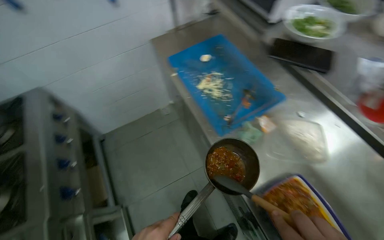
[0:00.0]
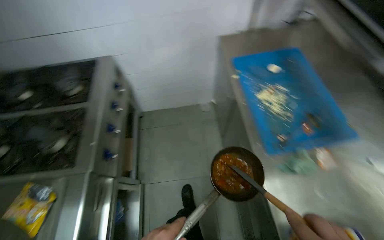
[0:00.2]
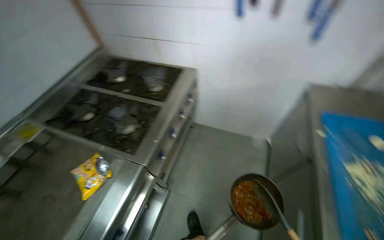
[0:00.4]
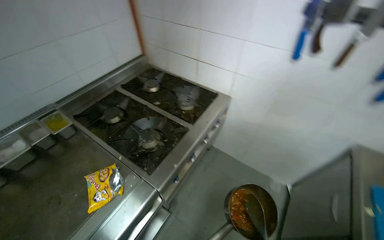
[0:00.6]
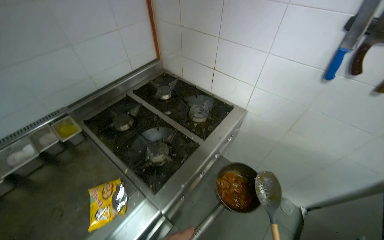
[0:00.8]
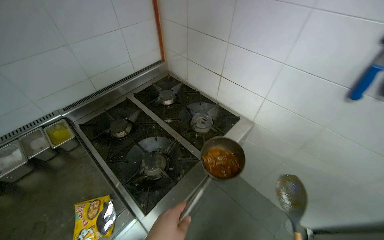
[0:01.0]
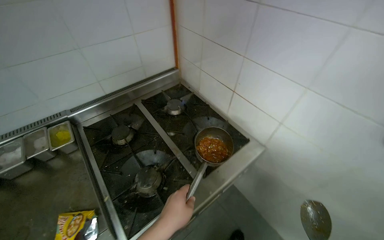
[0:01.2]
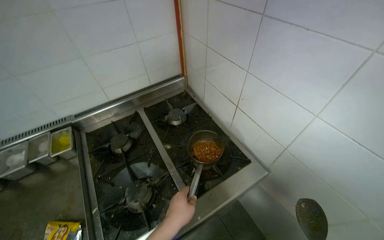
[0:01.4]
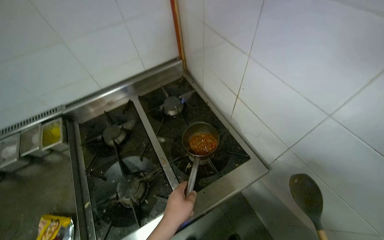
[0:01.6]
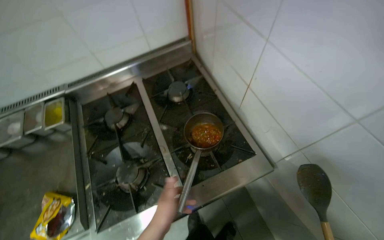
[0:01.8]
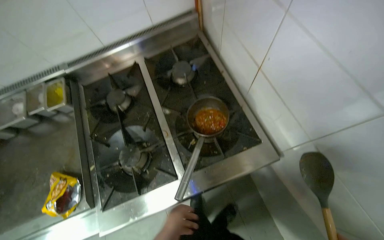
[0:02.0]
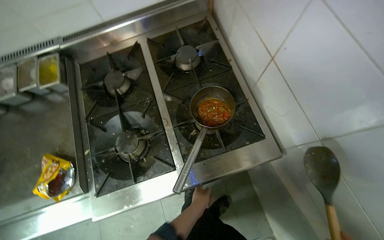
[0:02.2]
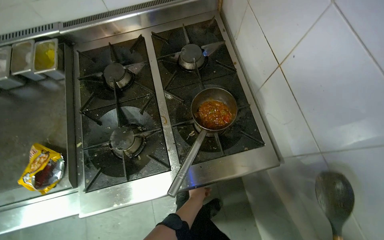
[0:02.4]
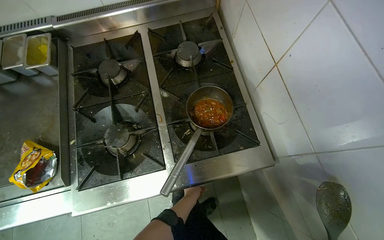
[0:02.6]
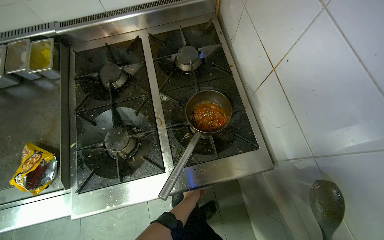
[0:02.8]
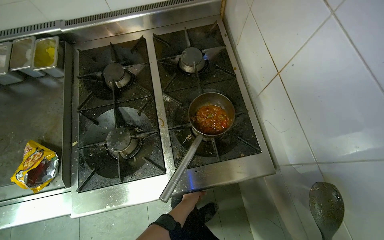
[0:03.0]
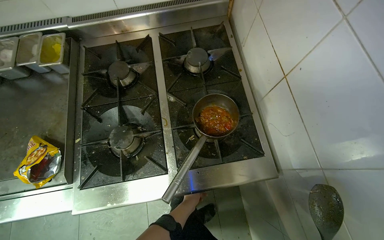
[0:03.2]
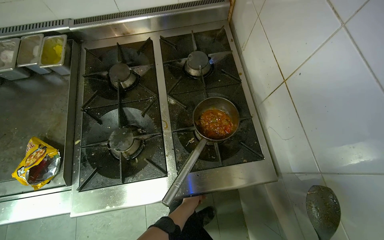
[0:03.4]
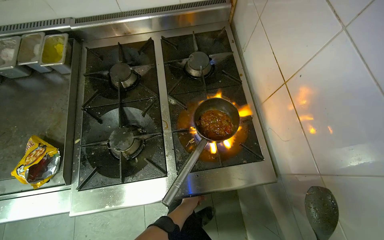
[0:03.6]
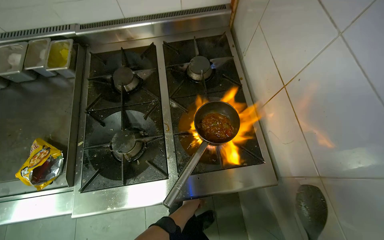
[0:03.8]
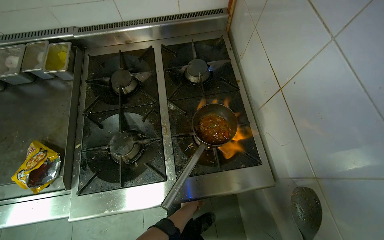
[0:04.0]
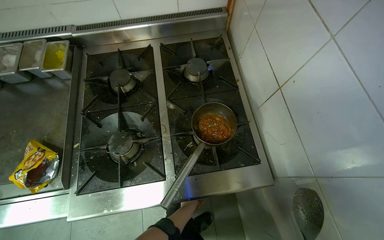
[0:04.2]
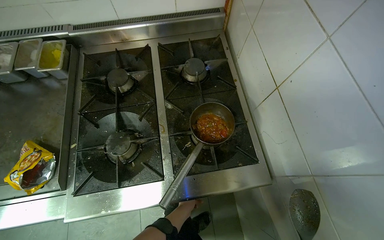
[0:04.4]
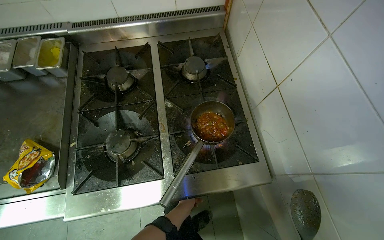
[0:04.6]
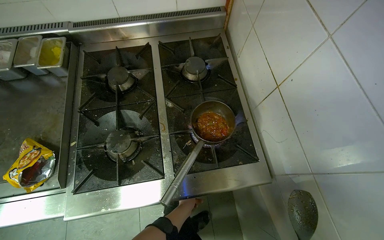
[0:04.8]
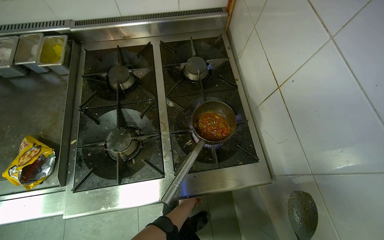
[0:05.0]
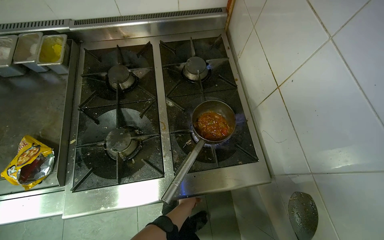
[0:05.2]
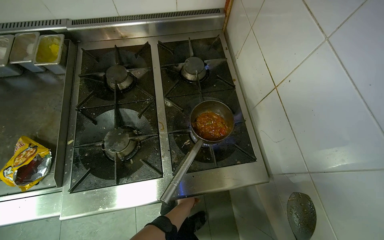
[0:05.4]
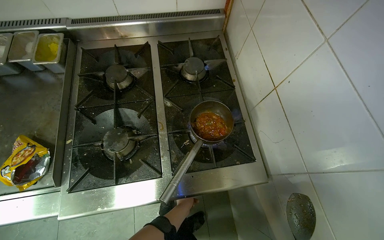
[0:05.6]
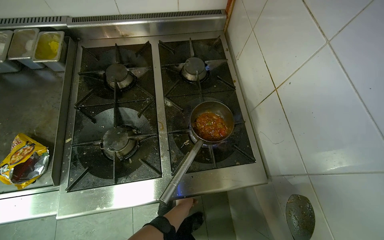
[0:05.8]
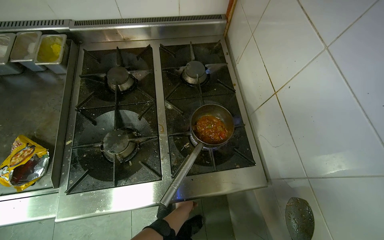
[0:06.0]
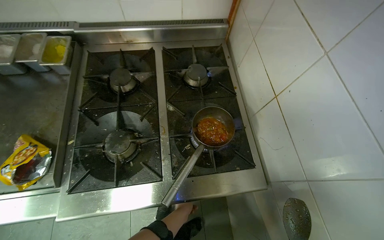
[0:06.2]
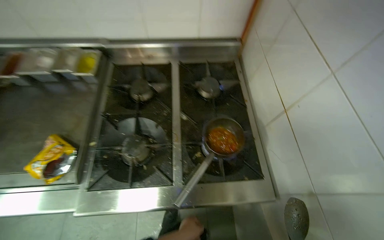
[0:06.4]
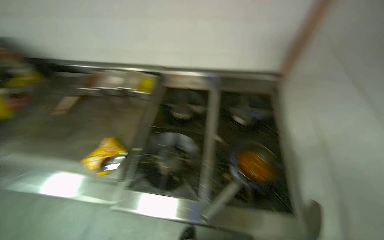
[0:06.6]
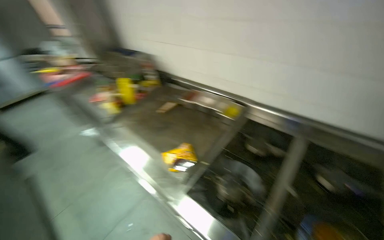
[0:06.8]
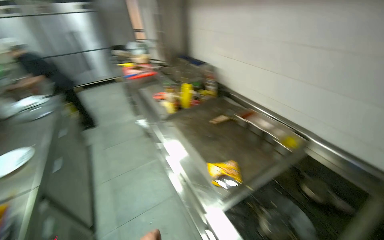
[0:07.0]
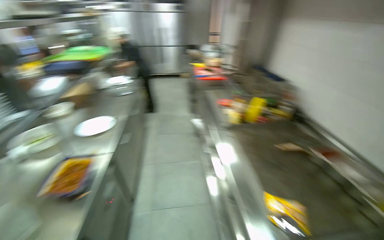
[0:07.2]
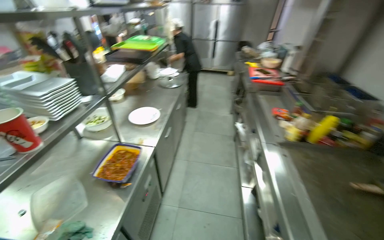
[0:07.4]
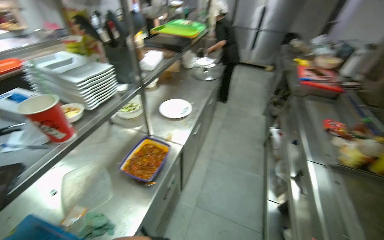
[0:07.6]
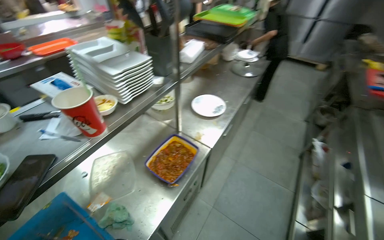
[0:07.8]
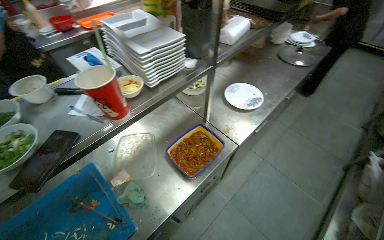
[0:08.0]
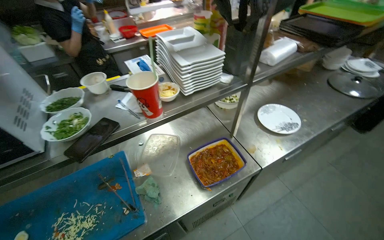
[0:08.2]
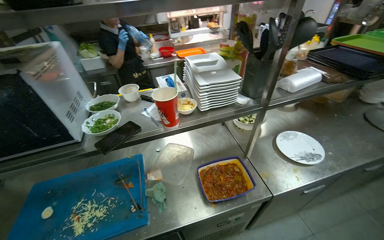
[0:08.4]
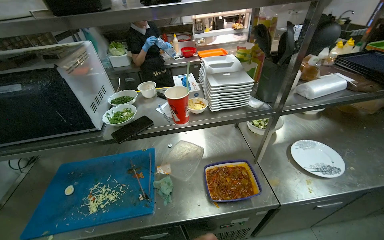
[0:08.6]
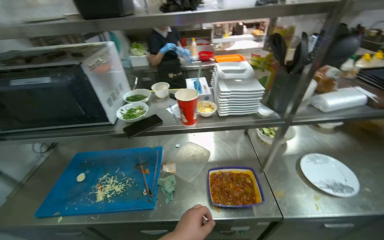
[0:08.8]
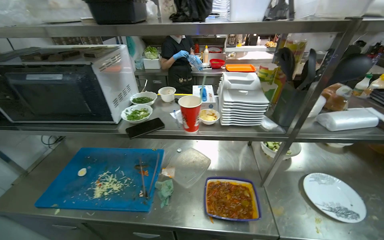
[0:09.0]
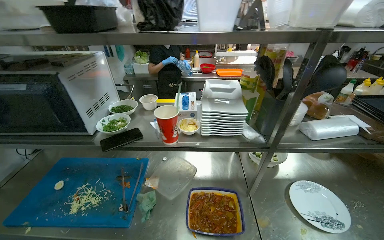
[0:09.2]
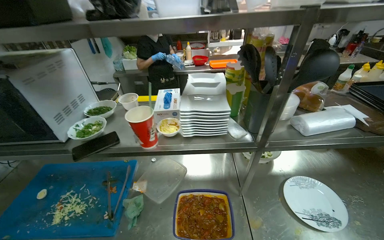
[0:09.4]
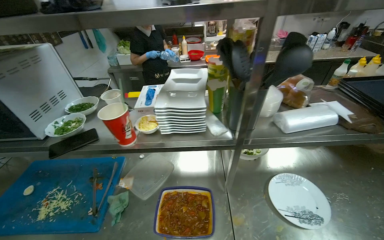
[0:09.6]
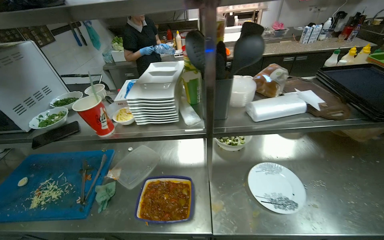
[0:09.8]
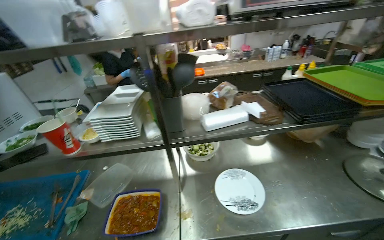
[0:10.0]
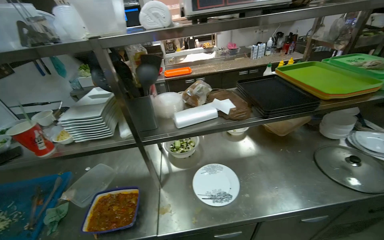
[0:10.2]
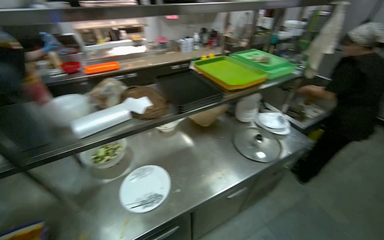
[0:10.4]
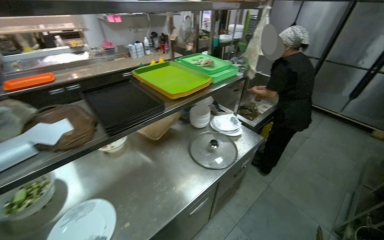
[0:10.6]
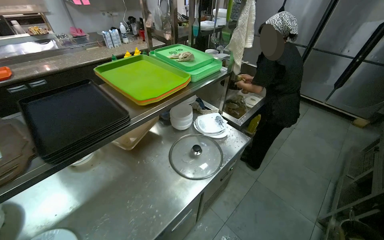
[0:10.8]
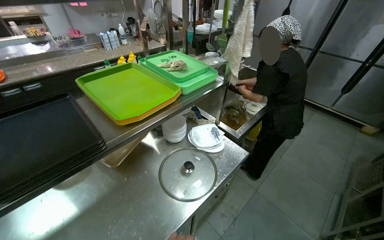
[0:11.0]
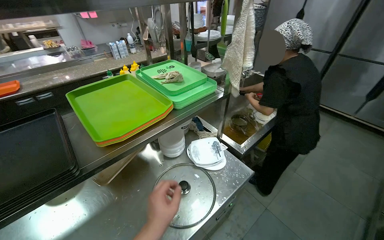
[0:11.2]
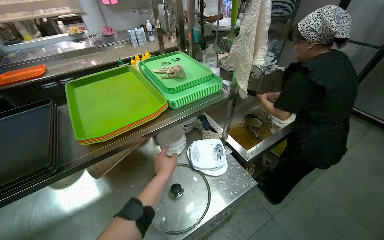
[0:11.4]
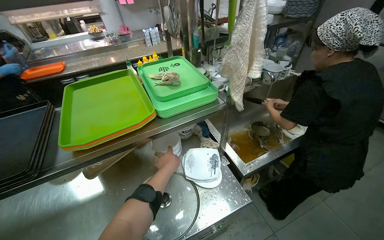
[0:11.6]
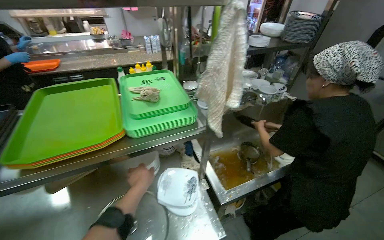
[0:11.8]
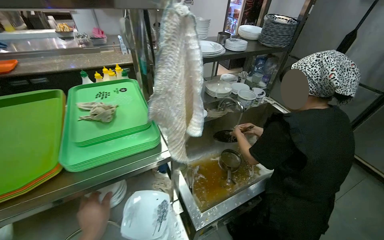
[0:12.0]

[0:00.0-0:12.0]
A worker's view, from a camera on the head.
Job: cooking food.
The whole recording: Cooking food in pot on stove. The worker scoops food into a pot, places it on the stove, adds water, and stirs it.
0.0 to 1.6 s: The head travels roughly 90 cm. The head turns to the left by approximately 85 degrees.
1.6 to 3.0 s: The camera pitches downward, by approximately 15 degrees. The left hand moves farther from the camera and down the picture, approximately 35 cm.
6.0 to 7.6 s: The head travels approximately 80 cm. The head turns to the left by roughly 120 degrees. The view tips upward by about 20 degrees.
7.6 to 9.0 s: The head rotates approximately 75 degrees to the left.
9.0 to 10.4 s: The camera is carried approximately 70 cm. The wearer's head swings approximately 30 degrees to the right.
10.4 to 12.0 s: The camera travels roughly 1 m.

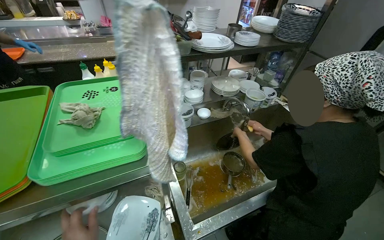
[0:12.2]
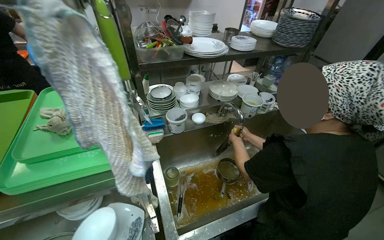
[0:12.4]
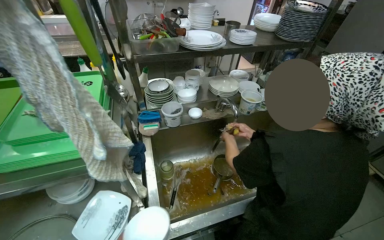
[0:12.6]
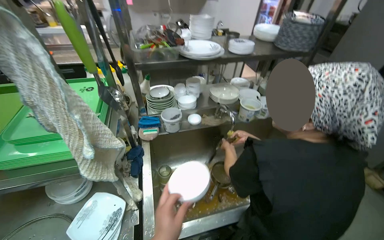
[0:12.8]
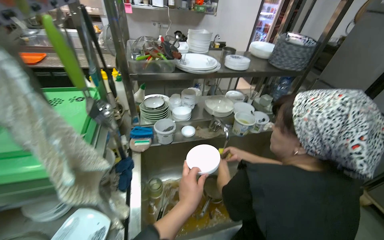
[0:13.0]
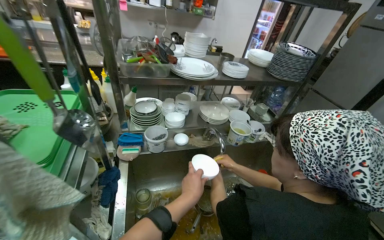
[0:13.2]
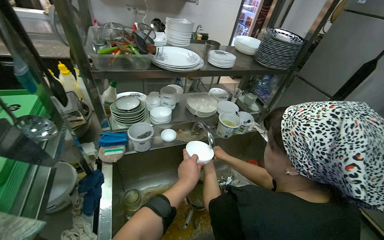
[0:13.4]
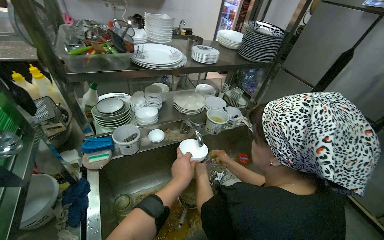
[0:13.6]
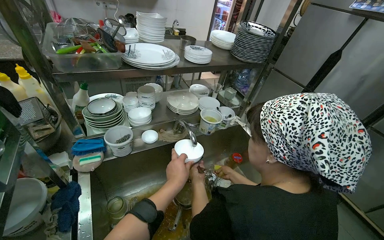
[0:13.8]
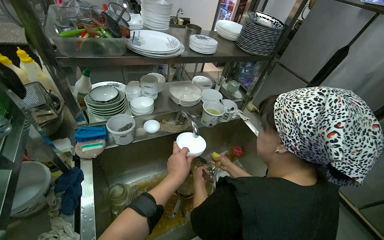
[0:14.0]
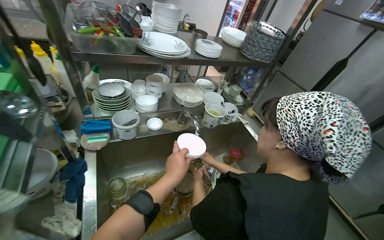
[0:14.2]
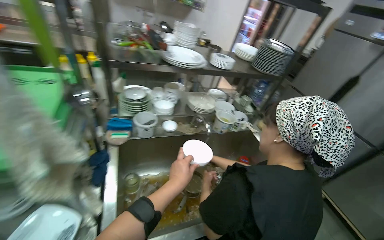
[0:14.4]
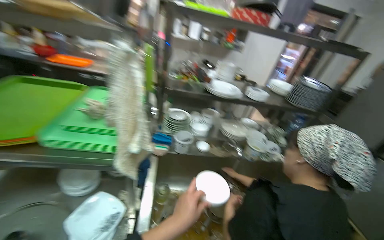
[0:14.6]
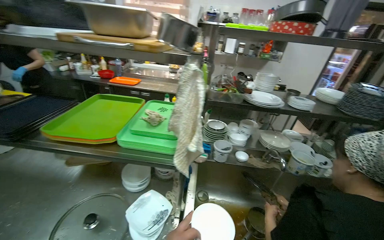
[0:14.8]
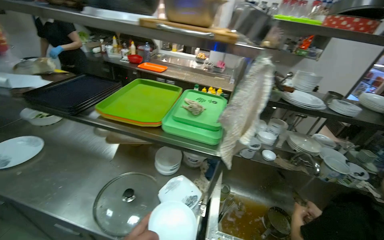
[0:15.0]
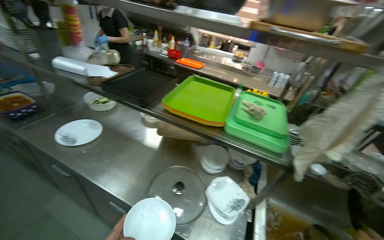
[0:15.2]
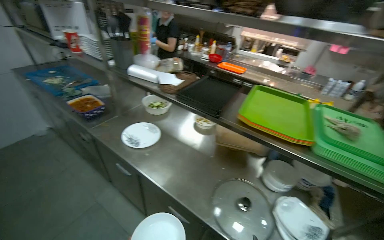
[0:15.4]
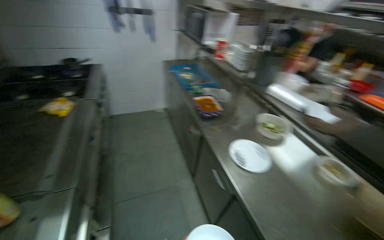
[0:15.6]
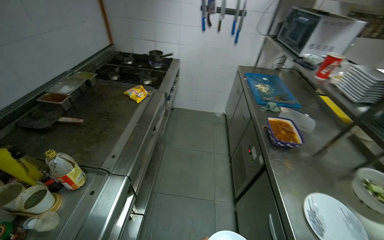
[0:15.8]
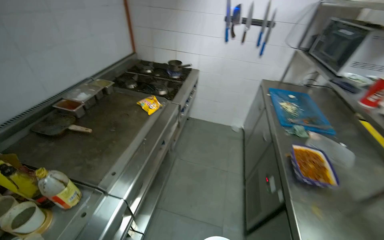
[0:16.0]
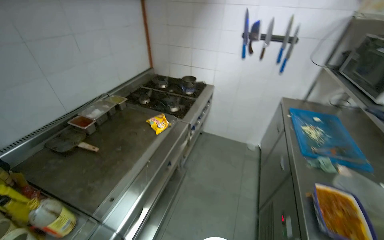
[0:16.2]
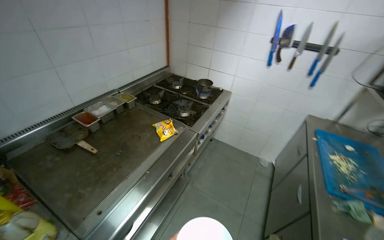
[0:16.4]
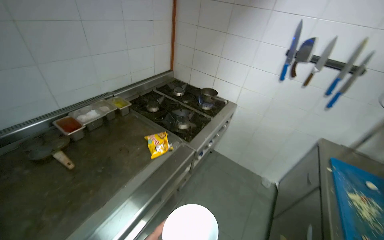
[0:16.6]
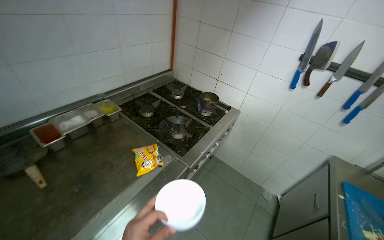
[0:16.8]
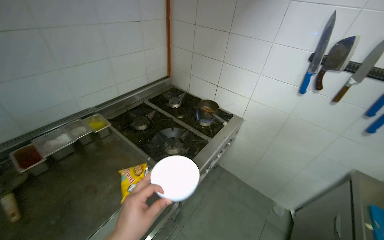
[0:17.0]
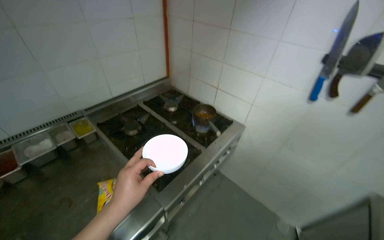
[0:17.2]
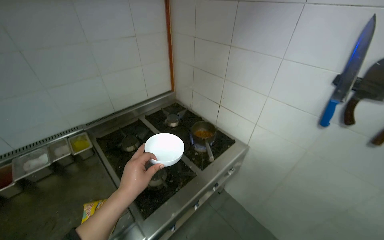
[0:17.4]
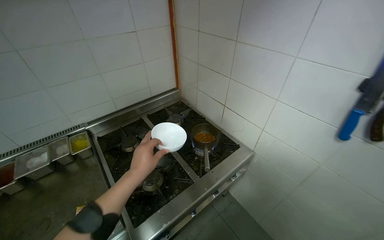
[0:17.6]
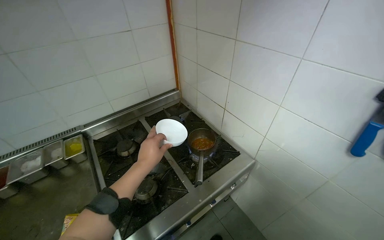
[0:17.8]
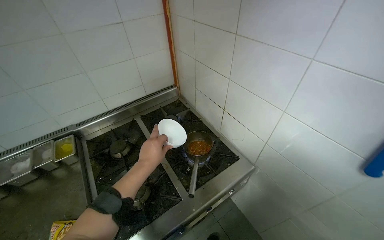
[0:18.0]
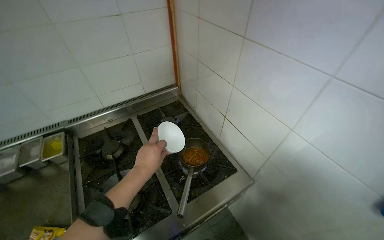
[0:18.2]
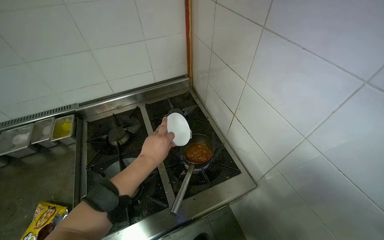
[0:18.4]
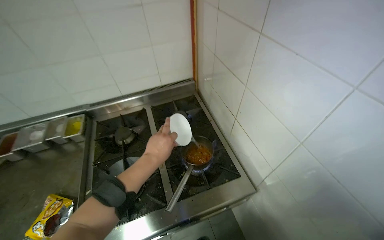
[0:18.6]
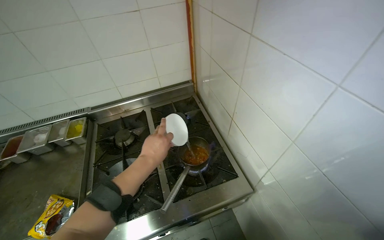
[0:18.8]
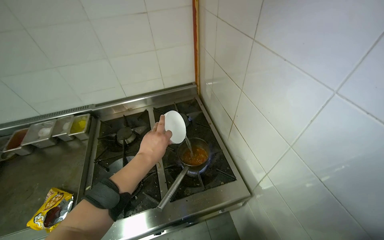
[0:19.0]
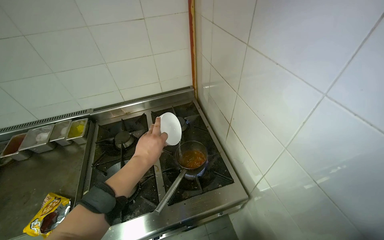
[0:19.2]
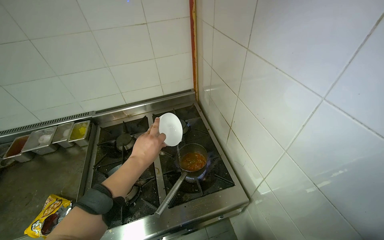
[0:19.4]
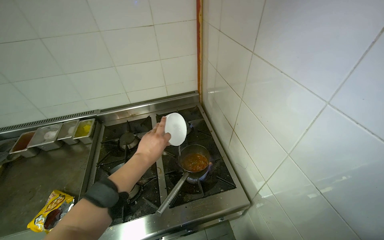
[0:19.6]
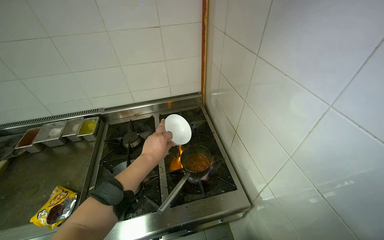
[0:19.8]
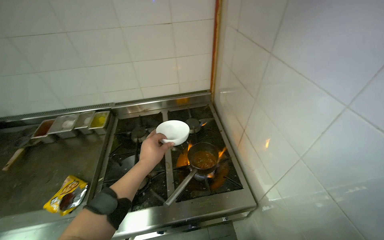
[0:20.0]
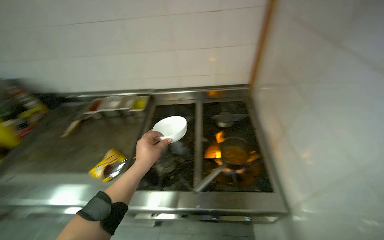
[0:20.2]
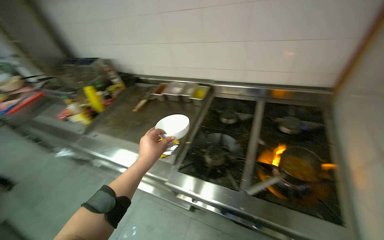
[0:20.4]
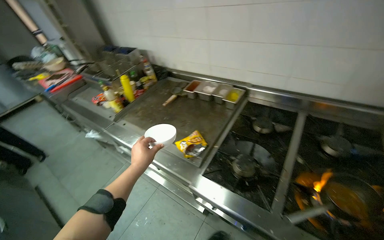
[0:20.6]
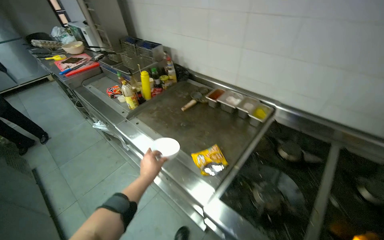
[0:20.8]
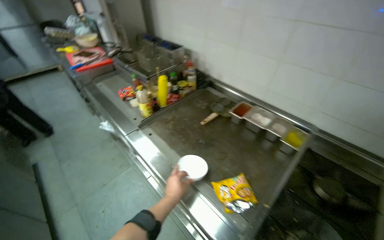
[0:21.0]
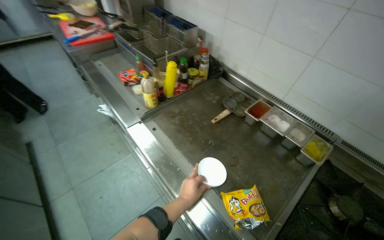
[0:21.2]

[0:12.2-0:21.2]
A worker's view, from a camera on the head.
Job: cooking food.
The whole recording: Cooking food in pot on stove. The worker scoops food into a pot, places it on the stove, adds water, and stirs it.
13.8 to 15.2 s: The camera is carried approximately 60 cm. The wearer's head swings some 50 degrees to the left. The camera pitches upward, by roughly 15 degrees.
15.2 to 16.6 s: The camera travels roughly 1 m. The wearer's head swings approximately 100 degrees to the left.
16.6 to 18.2 s: The wearer moves some 1 m. The wearer looks roughly 25 degrees further to the left.
18.2 to 19.8 s: The head turns to the left by roughly 15 degrees.
19.8 to 21.2 s: The head travels some 80 cm. The wearer's head swings about 60 degrees to the left. The wearer looks about 15 degrees further downward.
